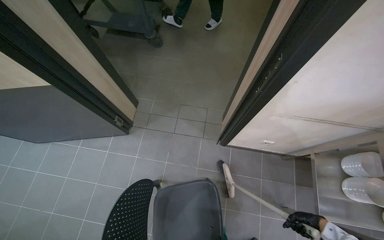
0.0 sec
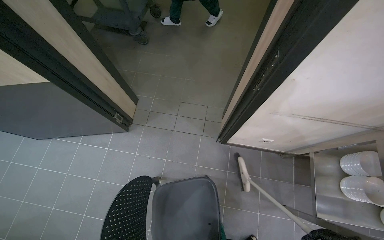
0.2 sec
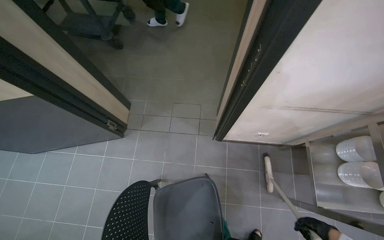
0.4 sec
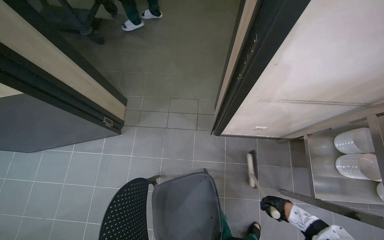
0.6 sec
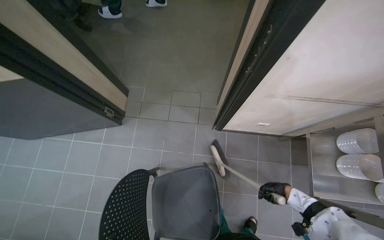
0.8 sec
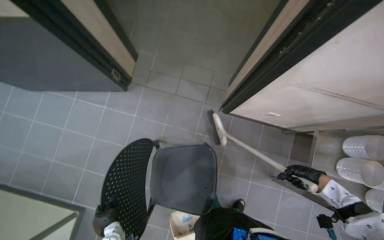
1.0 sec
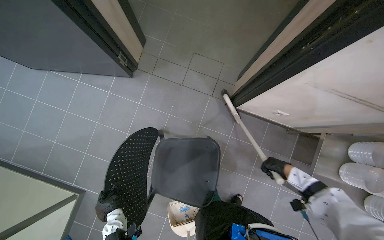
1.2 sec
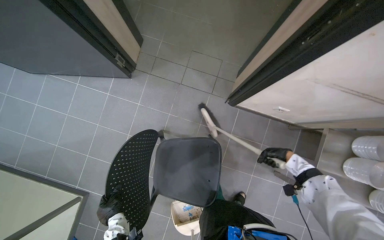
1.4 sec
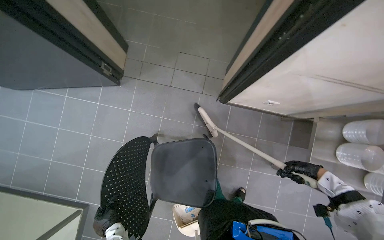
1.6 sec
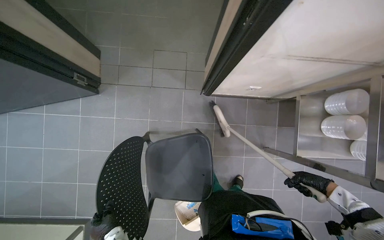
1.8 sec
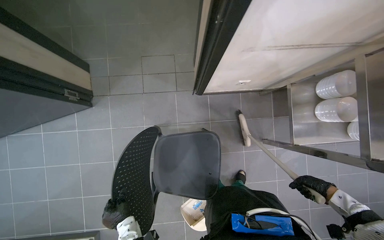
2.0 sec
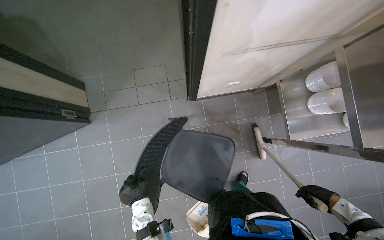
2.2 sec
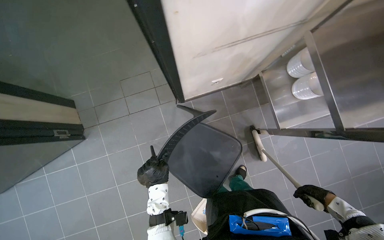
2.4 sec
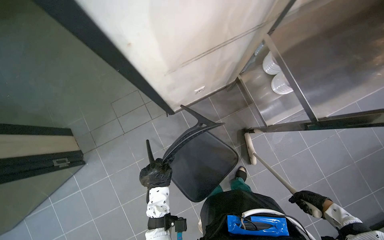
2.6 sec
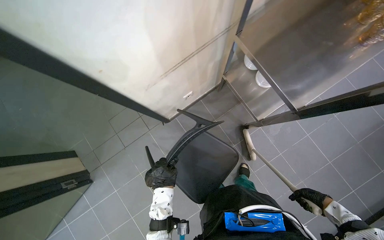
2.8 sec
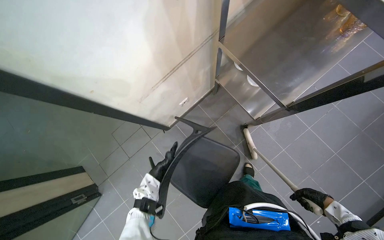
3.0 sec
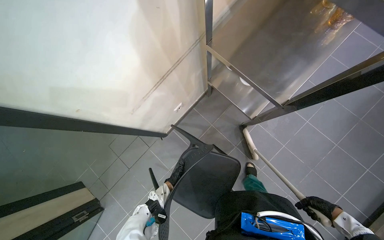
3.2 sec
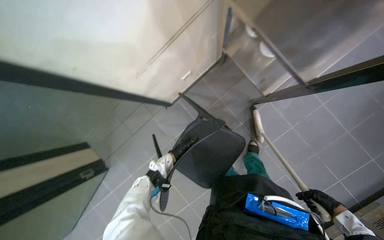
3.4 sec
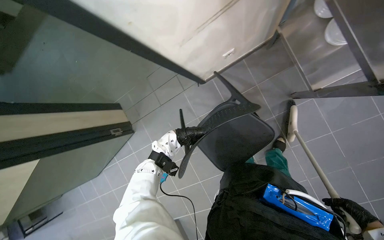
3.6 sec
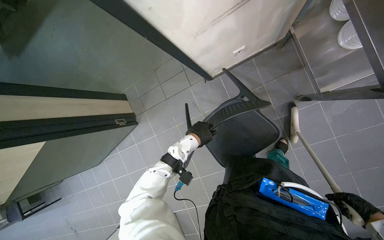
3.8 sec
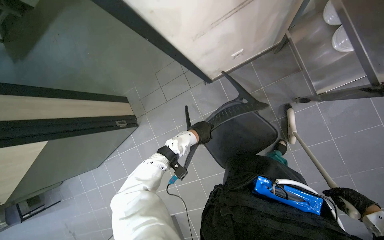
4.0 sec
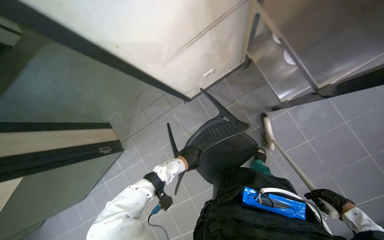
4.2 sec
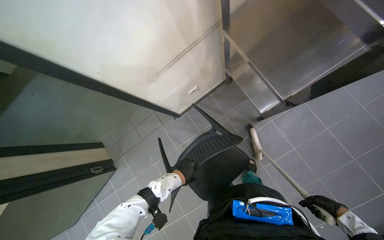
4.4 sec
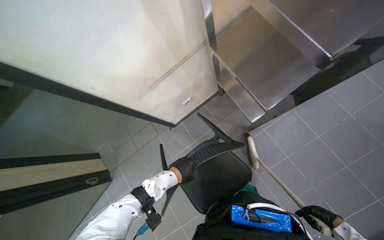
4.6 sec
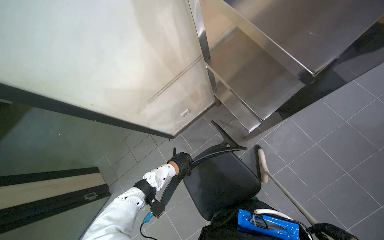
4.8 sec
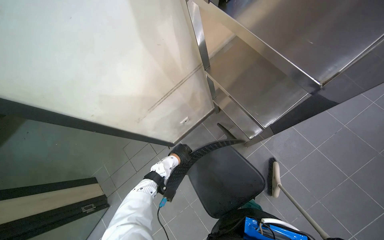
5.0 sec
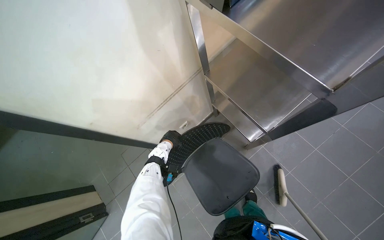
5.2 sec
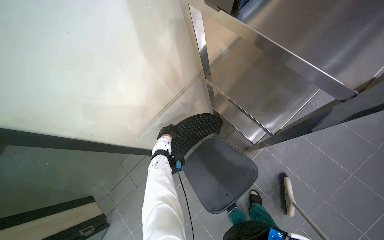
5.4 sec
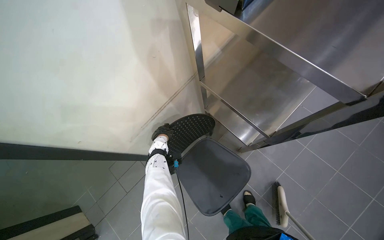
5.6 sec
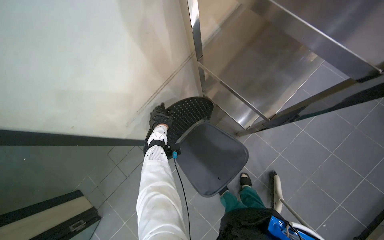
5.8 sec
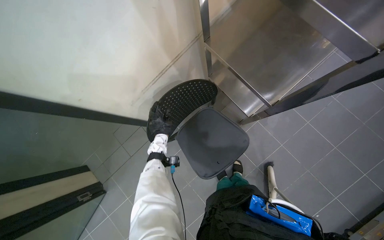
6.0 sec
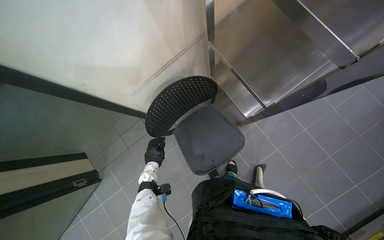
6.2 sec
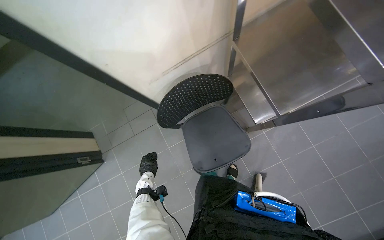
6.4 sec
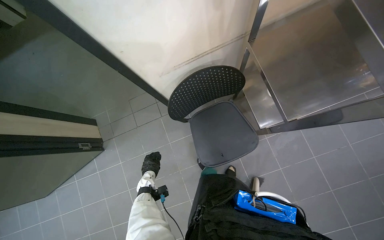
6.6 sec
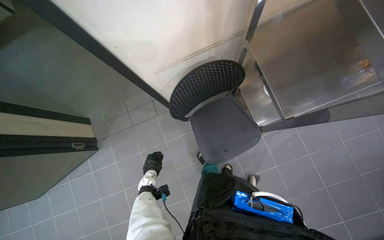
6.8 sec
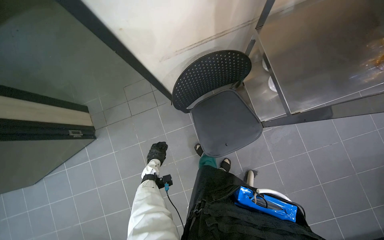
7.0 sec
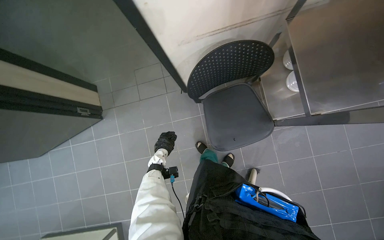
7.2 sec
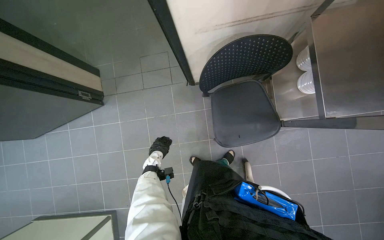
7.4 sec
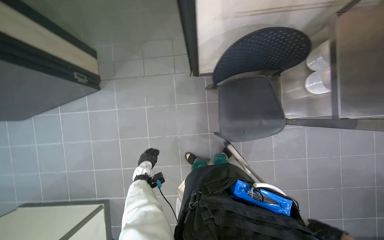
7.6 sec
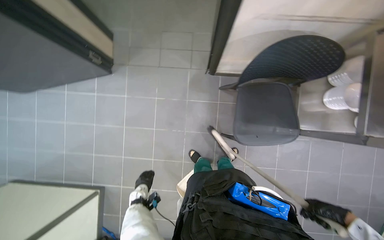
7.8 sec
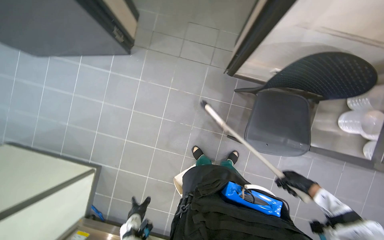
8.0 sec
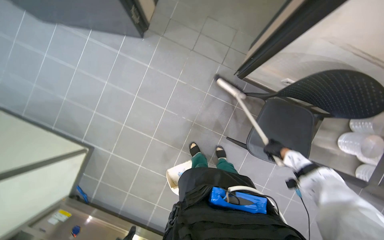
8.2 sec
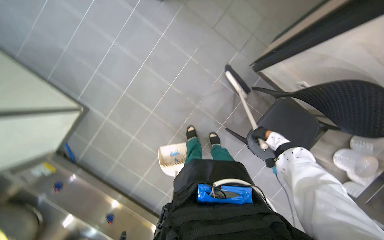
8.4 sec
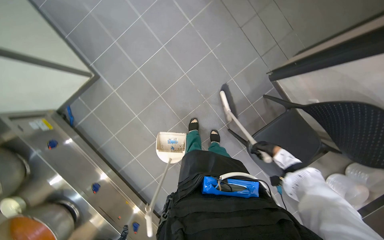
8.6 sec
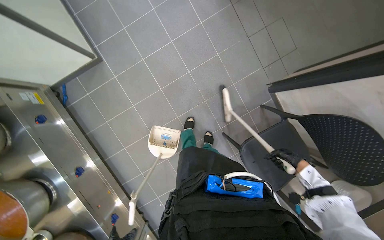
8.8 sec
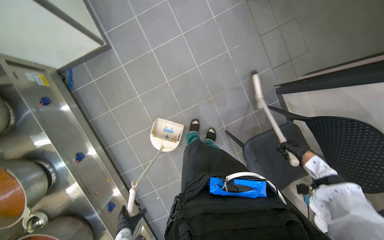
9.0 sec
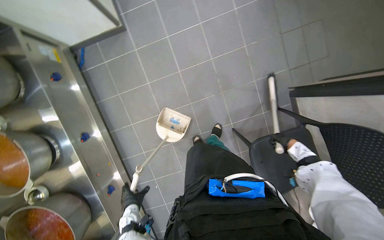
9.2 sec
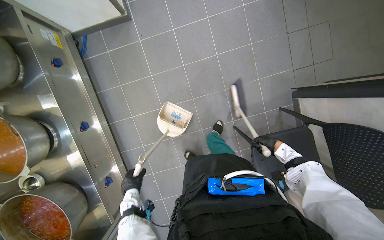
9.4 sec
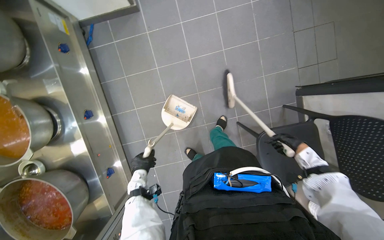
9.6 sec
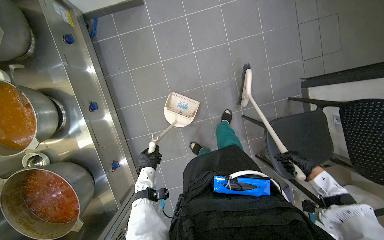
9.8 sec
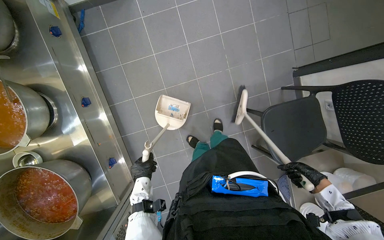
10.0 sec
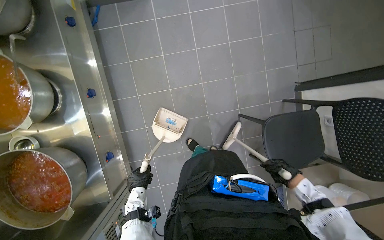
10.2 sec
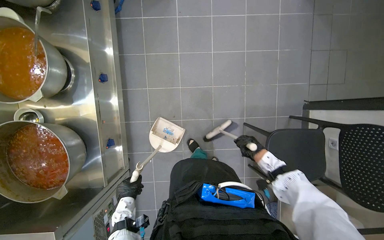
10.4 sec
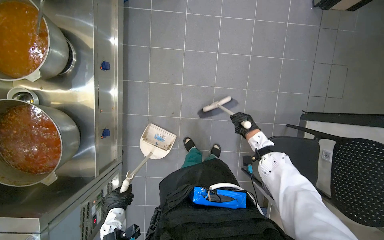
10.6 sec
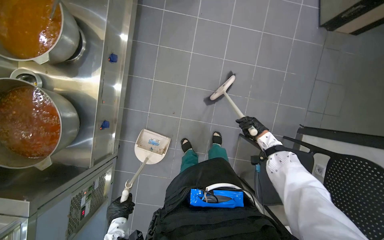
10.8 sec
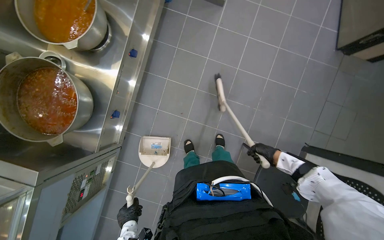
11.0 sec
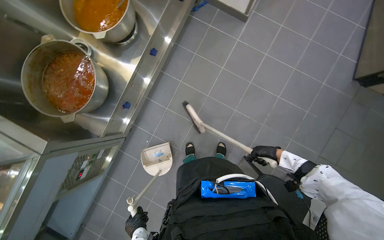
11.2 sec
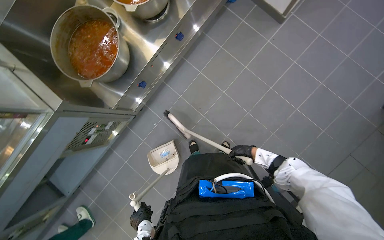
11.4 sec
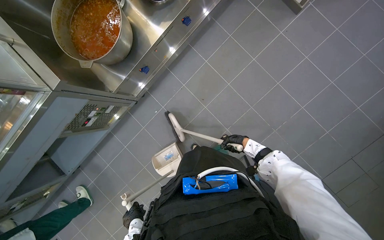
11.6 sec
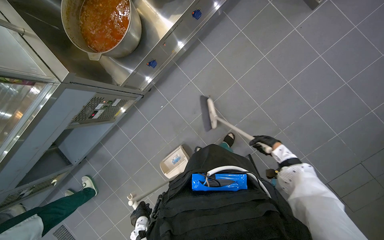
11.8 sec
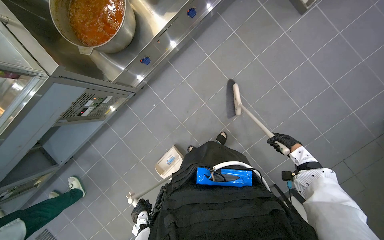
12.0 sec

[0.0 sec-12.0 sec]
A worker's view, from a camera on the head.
Job: sweeping floor.
The whole recording: Sweeping kitchen floor. The worker sweeps the kitchen floor with a broom and dustpan, moving chairs to clean underneath them.
0.0 sec to 1.6 sec: The wearer looks roughly 15 degrees further downward.
1.6 sec to 3.0 sec: The camera is carried roughly 50 cm. The scene turns some 55 degrees counterclockwise in the picture.
4.4 sec to 6.0 sec: The left hand shifts about 10 cm up the picture.
6.0 sec to 7.6 sec: The scene rotates clockwise by some 40 degrees. The left hand shifts some 50 cm down the picture and to the left.
7.6 sec to 9.0 sec: The scene rotates clockwise by roughly 70 degrees.
9.0 sec to 10.4 sec: The right hand is displaced to the left by some 35 cm.
10.4 sec to 12.0 sec: The scene rotates clockwise by roughly 50 degrees.

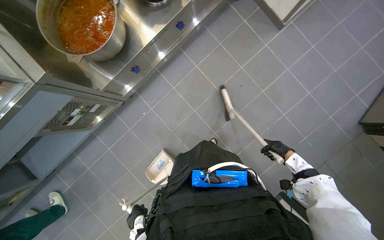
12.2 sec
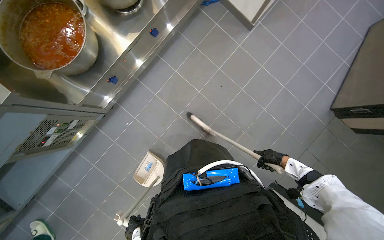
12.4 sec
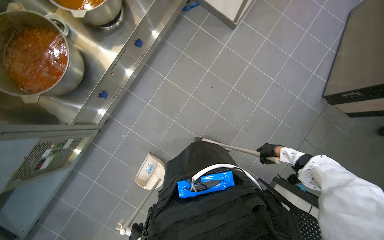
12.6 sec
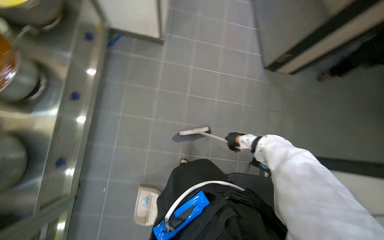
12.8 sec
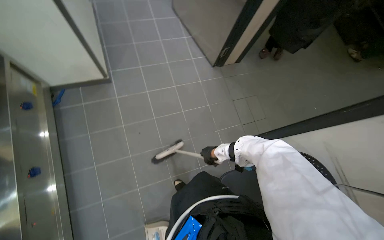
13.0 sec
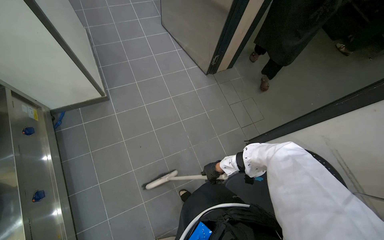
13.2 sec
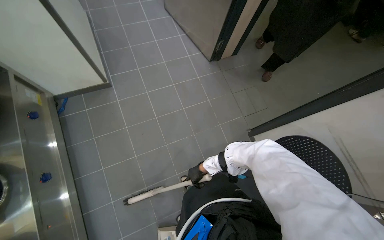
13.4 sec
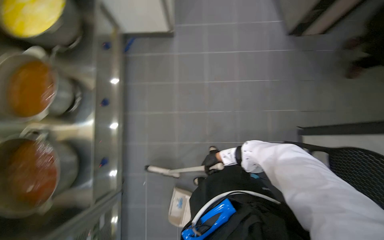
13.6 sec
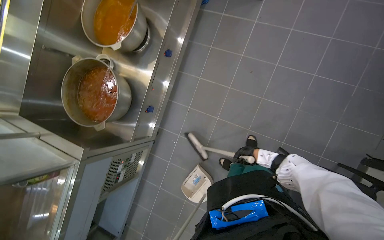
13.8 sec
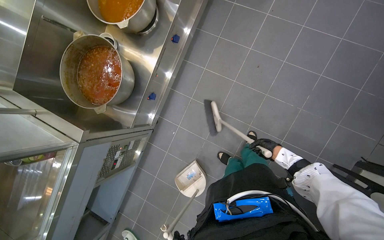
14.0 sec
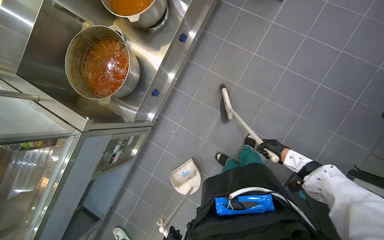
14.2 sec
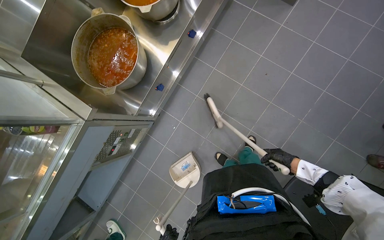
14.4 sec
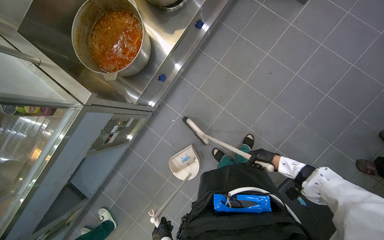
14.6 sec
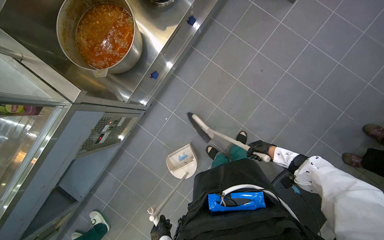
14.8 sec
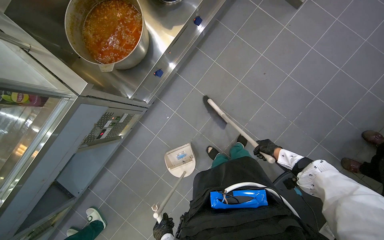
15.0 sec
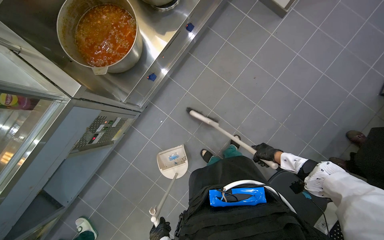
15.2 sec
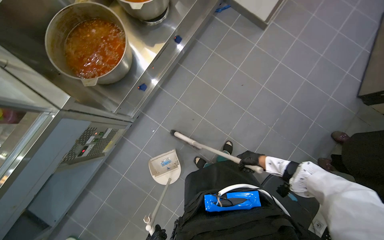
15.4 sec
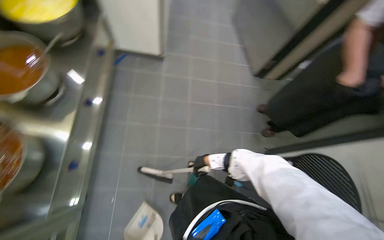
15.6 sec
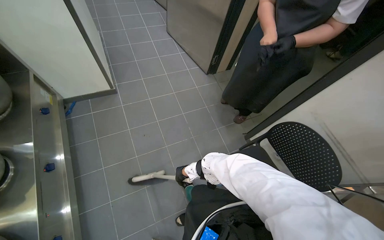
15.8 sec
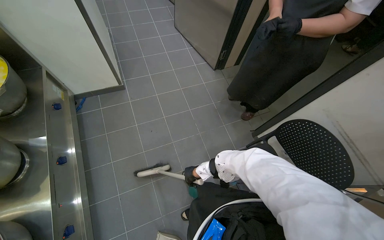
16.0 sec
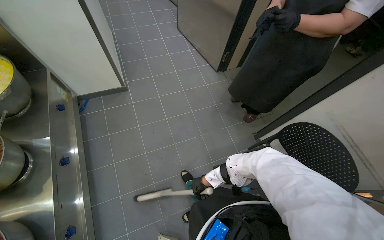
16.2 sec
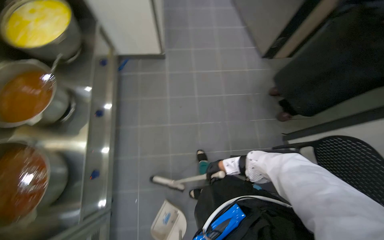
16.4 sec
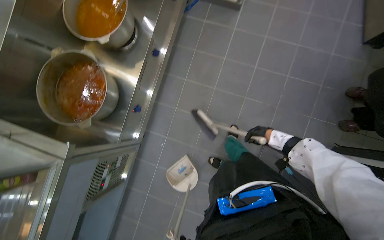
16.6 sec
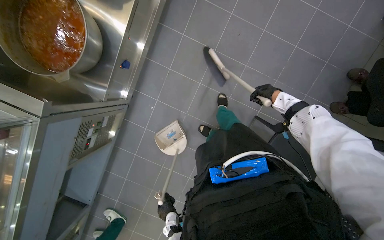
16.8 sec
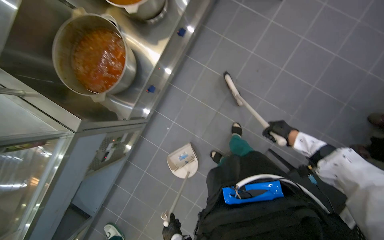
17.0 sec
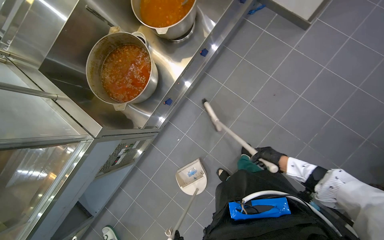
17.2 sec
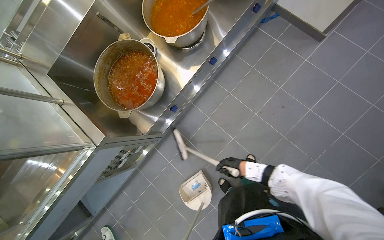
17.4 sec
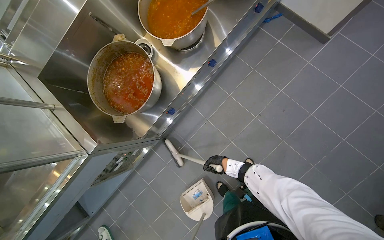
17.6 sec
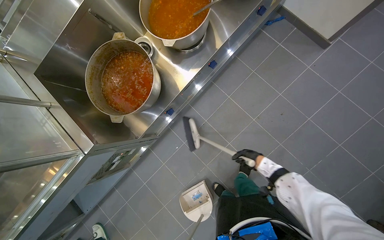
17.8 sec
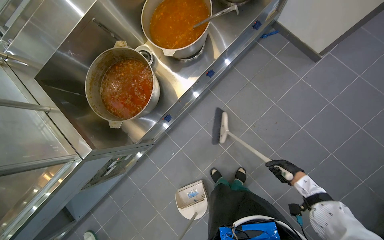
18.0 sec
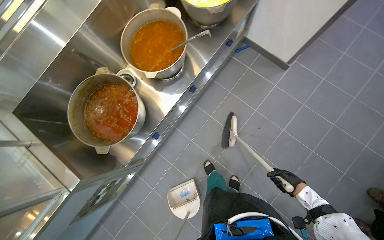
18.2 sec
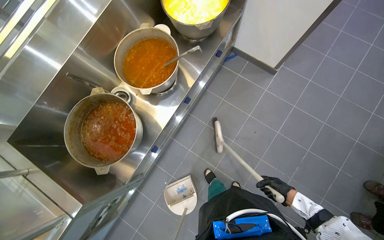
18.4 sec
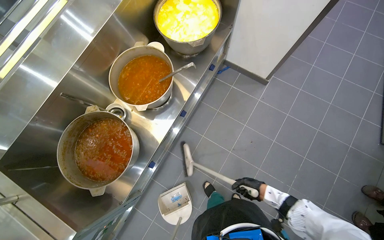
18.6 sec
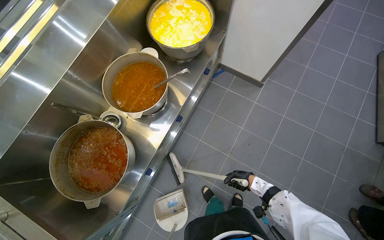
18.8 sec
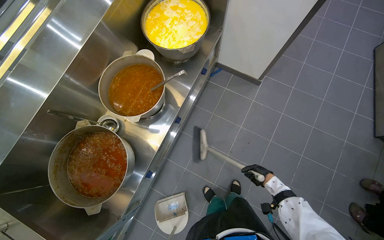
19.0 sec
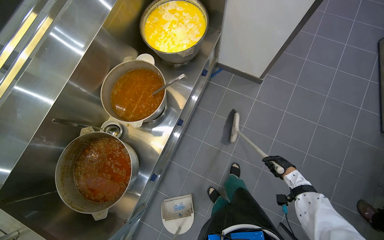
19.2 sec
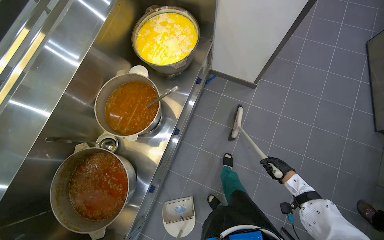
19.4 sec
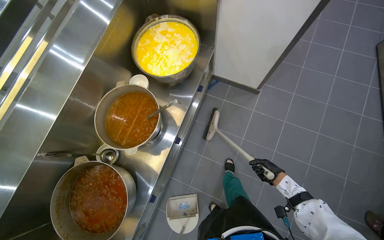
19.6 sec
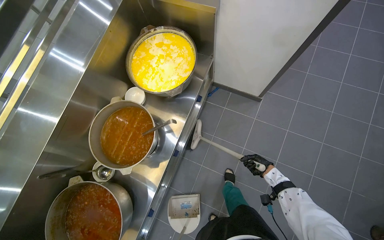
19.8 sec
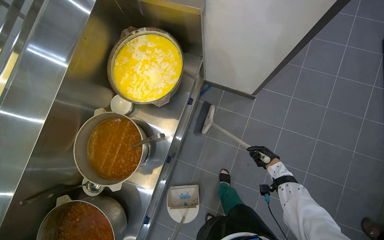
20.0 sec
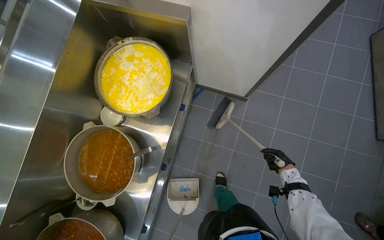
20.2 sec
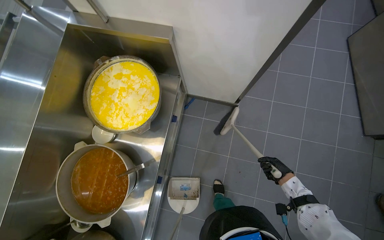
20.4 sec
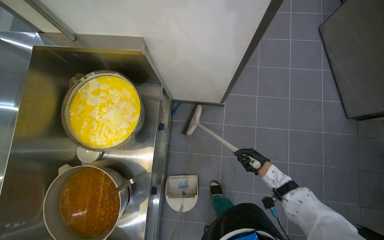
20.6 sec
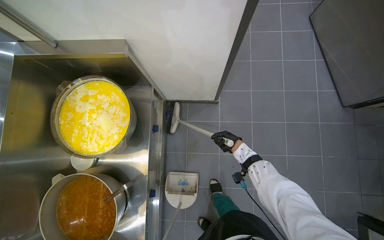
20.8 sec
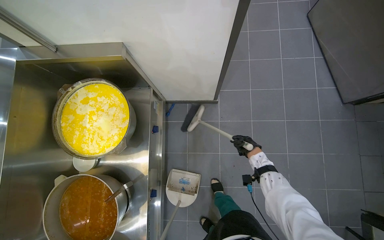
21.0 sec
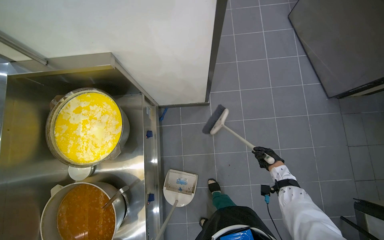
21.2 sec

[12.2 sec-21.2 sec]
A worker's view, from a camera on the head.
Job: sweeping floor.
The whole recording: Sweeping kitchen floor. The worker sweeps the kitchen floor with a broom and dustpan, moving chairs to clean underneath them.
12.2 sec to 13.8 sec: Everything in view rotates about 25 degrees counterclockwise.
13.8 sec to 15.2 sec: The right hand goes roughly 10 cm nearer to the camera.
18.2 sec to 19.8 sec: The right hand is displaced farther from the camera by about 20 cm, and goes to the left and returns, some 20 cm each way.
19.8 sec to 21.2 sec: The scene turns about 25 degrees counterclockwise in the picture. The right hand moves left and right over roughly 20 cm, changing direction 2 times.
